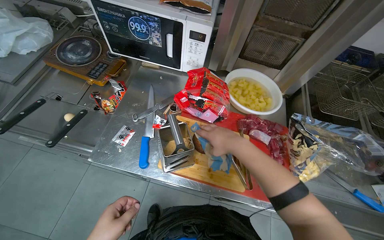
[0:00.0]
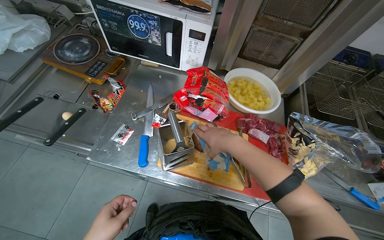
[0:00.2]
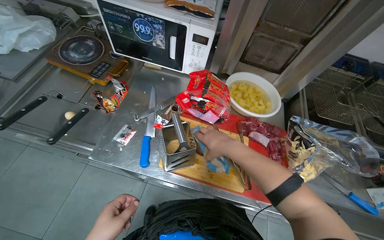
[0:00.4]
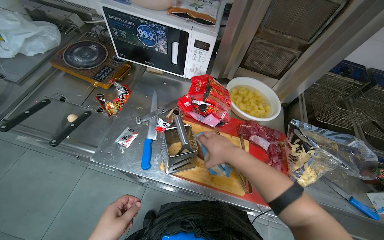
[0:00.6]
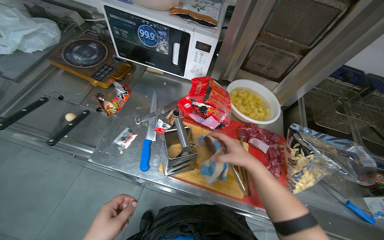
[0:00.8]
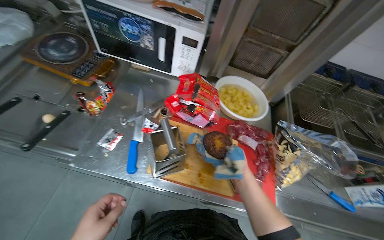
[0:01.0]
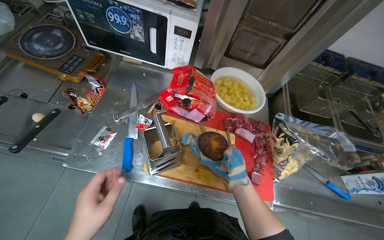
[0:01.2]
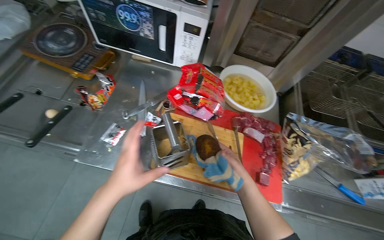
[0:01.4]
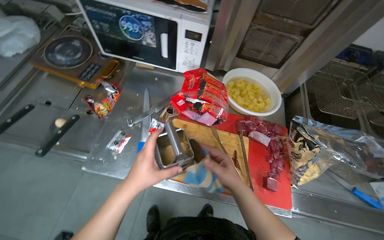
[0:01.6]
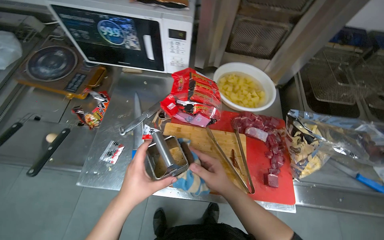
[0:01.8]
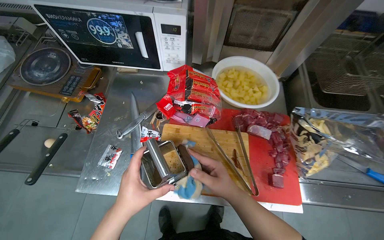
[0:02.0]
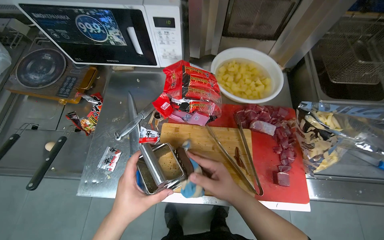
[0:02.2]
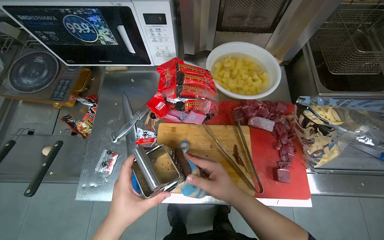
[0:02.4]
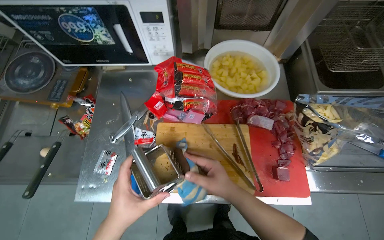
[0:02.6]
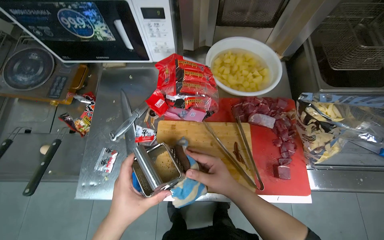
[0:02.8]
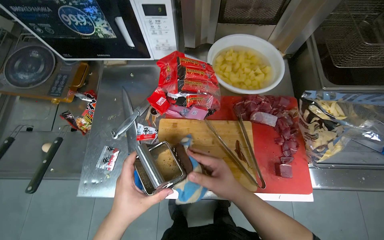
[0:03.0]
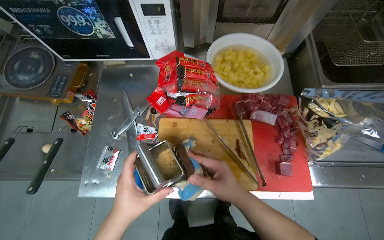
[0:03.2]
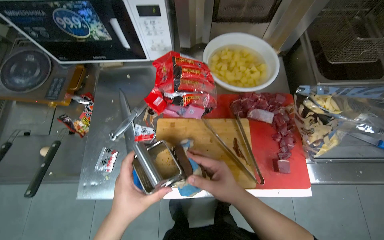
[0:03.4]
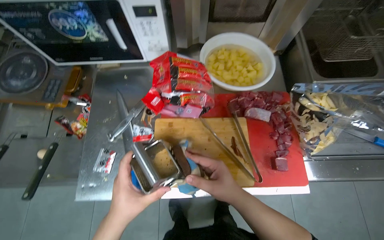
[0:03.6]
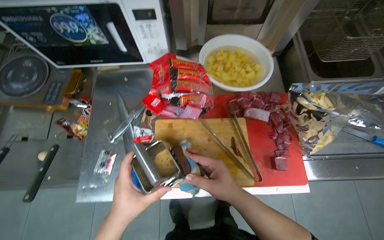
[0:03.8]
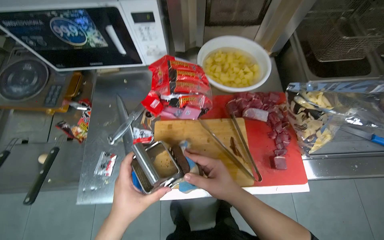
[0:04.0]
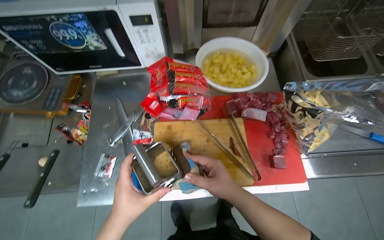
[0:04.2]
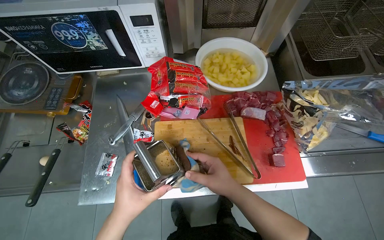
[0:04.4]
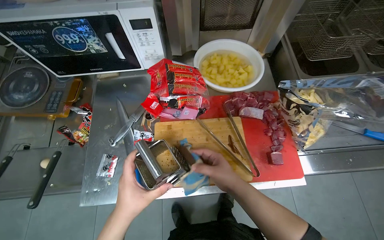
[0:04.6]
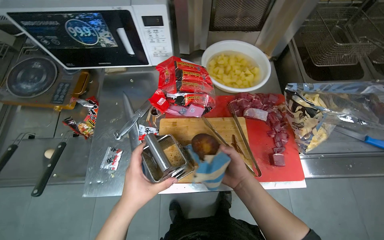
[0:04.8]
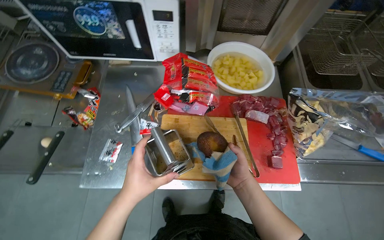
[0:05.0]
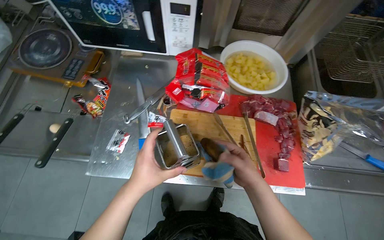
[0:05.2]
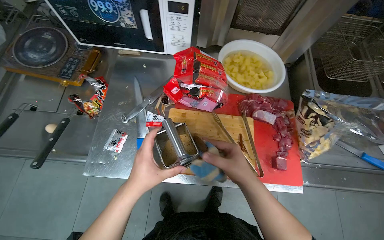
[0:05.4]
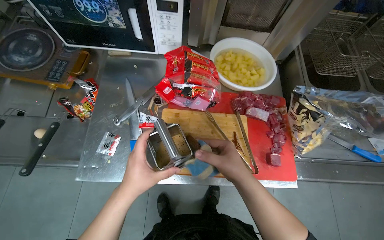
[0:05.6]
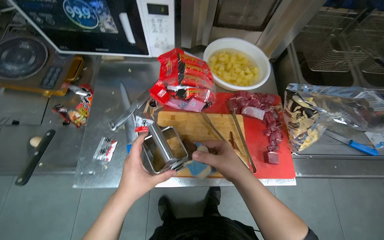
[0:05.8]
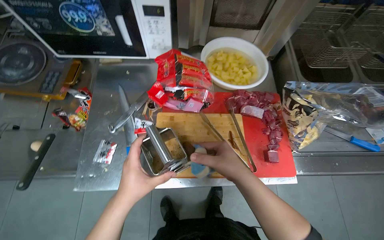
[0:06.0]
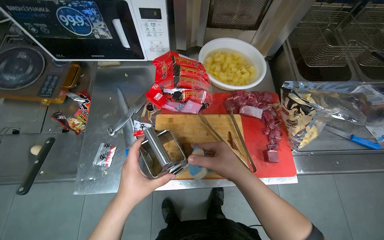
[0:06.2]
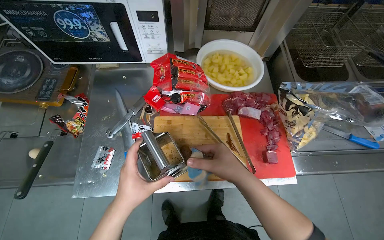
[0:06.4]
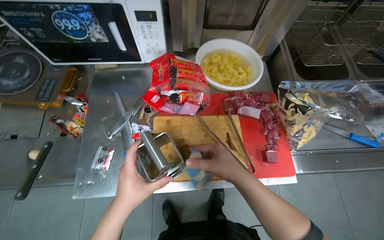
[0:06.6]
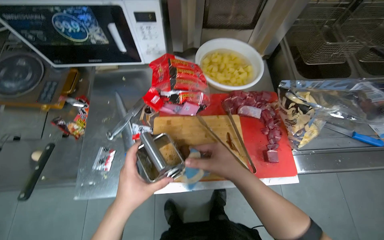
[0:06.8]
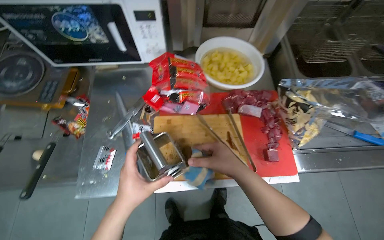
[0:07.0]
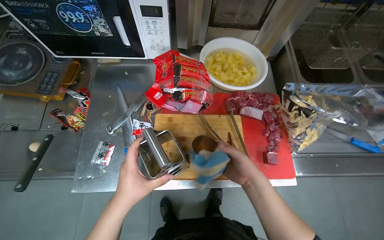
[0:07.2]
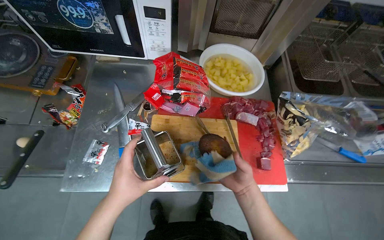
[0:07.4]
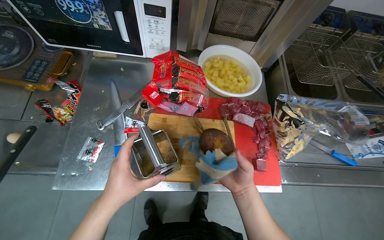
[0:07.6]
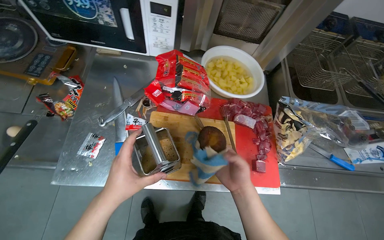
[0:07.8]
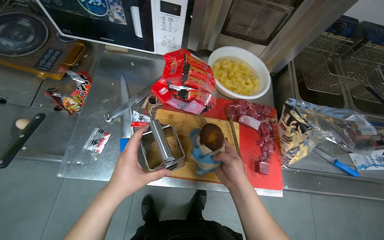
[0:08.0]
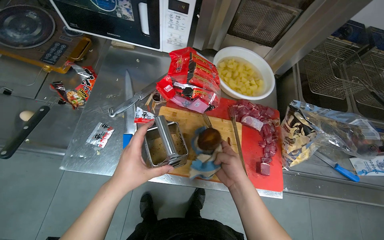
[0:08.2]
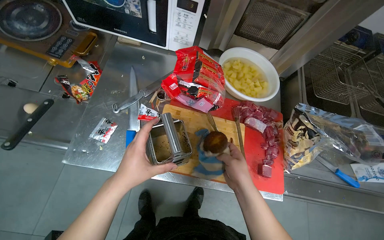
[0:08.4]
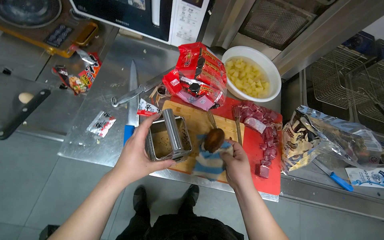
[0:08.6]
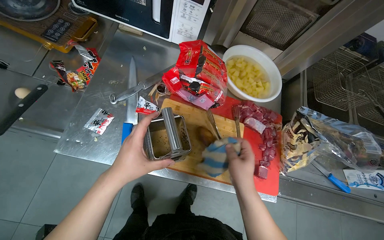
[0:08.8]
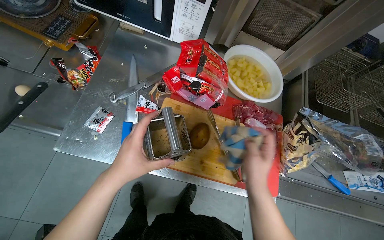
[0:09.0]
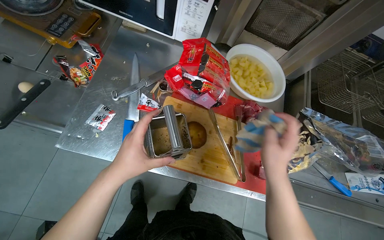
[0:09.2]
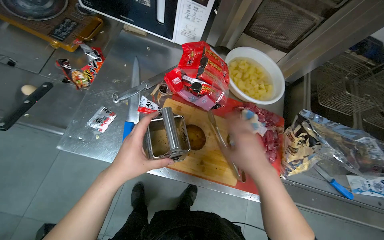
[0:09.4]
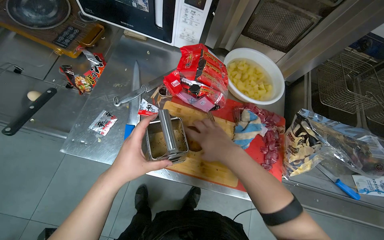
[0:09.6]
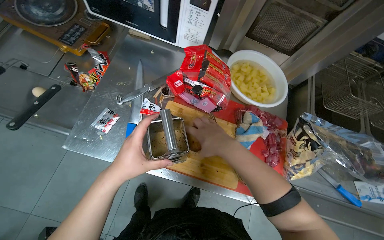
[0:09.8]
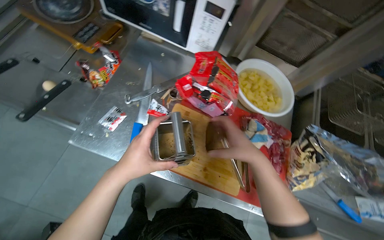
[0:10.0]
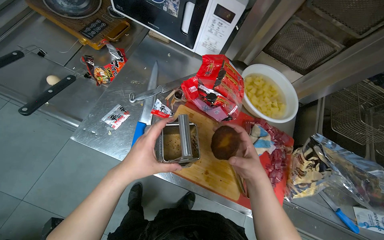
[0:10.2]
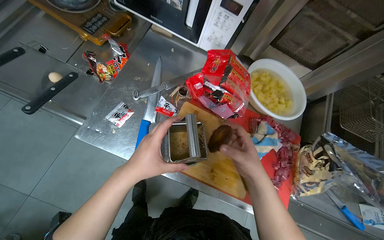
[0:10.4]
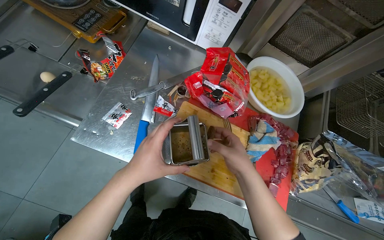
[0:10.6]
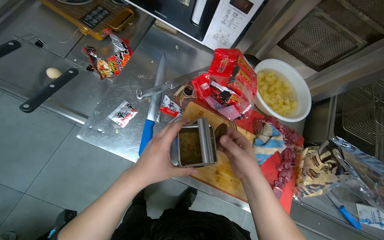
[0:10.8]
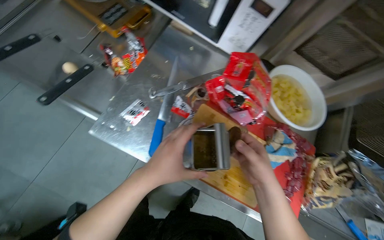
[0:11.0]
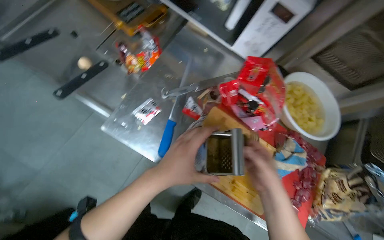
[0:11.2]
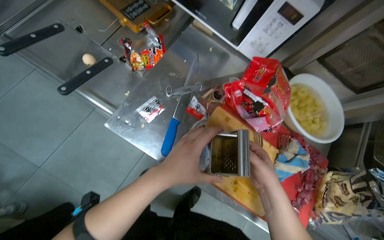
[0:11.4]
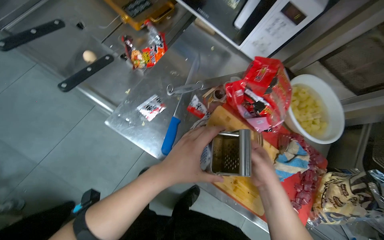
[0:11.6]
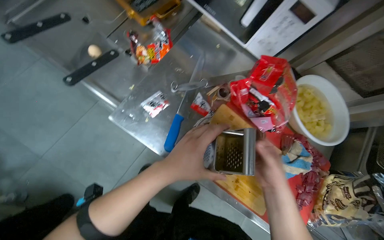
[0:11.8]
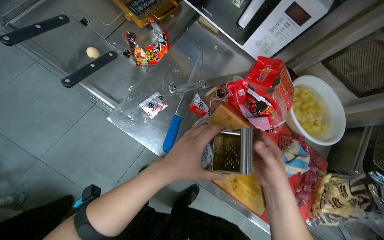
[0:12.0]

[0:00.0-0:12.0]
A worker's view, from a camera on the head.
Job: preparing food.
The whole recording: Grating food with a grater. The worker grates a round food item using a metal grater.
0:00.0 to 0:01.6: The right hand travels down the picture by about 10 cm.
0:03.0 to 0:04.4: The hands are busy where they are.
0:04.4 to 0:06.0: The right hand goes farther from the camera and returns, roughly 10 cm each way.
0:06.0 to 0:07.6: The right hand goes roughly 10 cm farther from the camera.
0:07.6 to 0:09.0: The right hand travels nearer to the camera by approximately 10 cm.
0:10.4 to 0:12.0: The hands work in one place, with small movements.

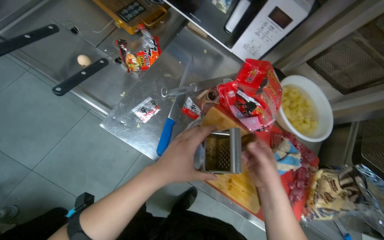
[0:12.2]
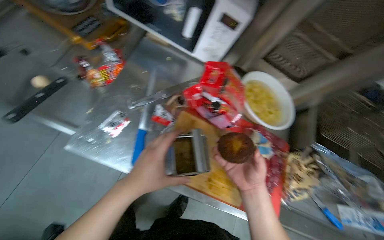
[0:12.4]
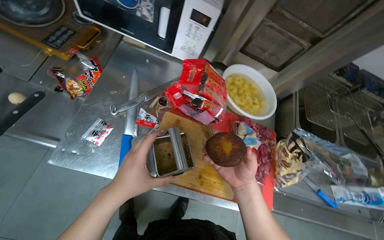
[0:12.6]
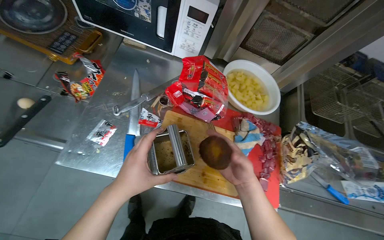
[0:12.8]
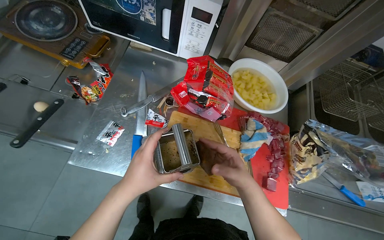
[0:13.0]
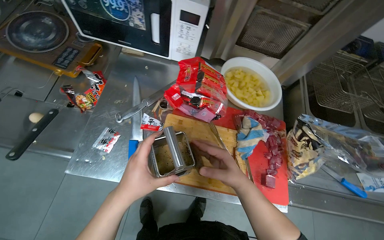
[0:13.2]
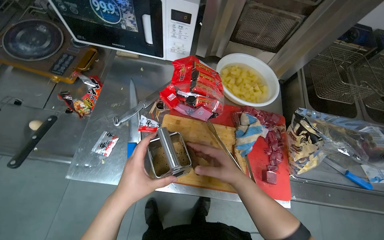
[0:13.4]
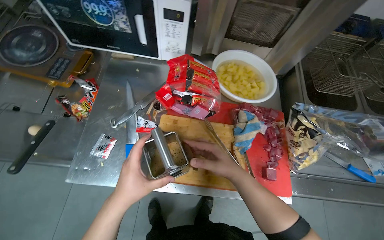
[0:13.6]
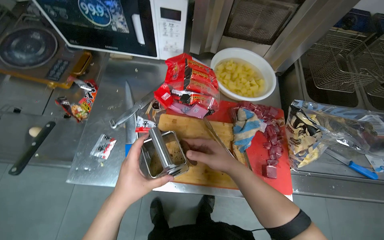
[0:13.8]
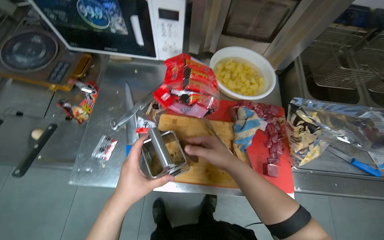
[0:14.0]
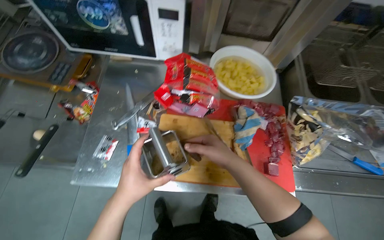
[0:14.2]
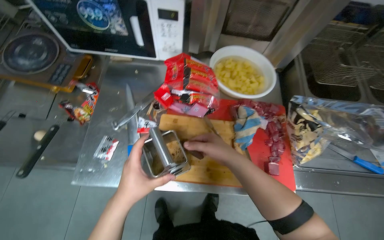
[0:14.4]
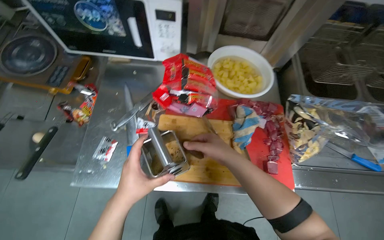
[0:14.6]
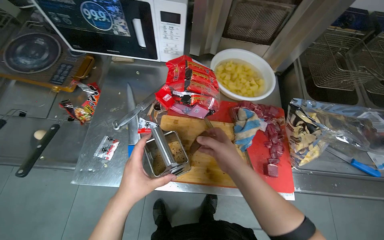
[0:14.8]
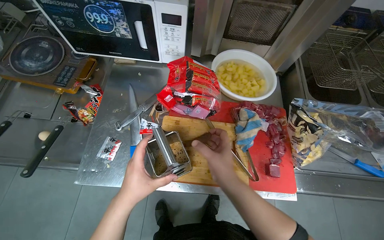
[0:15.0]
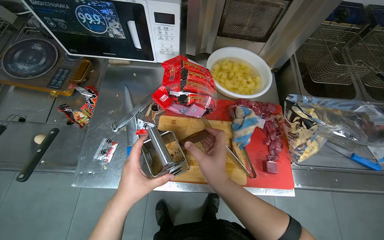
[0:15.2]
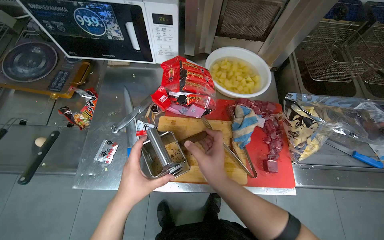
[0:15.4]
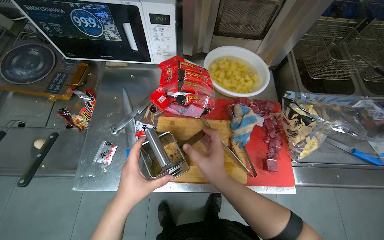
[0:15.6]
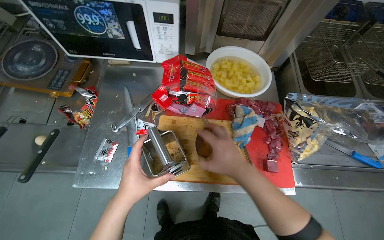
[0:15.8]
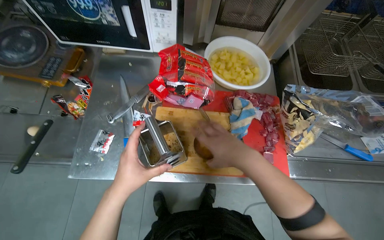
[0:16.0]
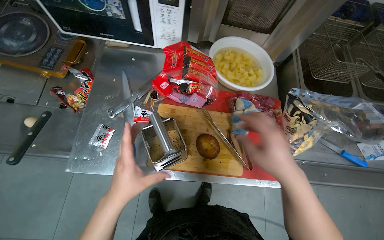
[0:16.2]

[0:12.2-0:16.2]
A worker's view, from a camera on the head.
Job: preparing food.
The whole recording: Grating food with a grater. The worker grates a round food item using a metal grater.
0:12.2 to 0:13.6: Everything in view rotates approximately 25 degrees counterclockwise.
0:13.6 to 0:14.8: The hands are busy where they are.
0:14.8 to 0:16.2: The right hand moves nearer to the camera and to the right, about 15 cm.

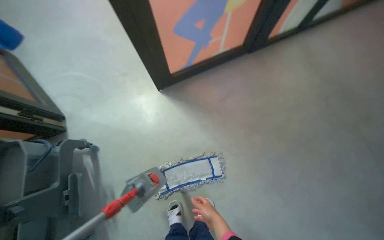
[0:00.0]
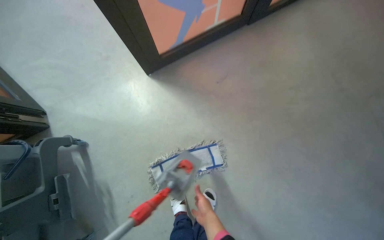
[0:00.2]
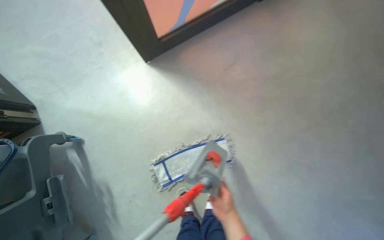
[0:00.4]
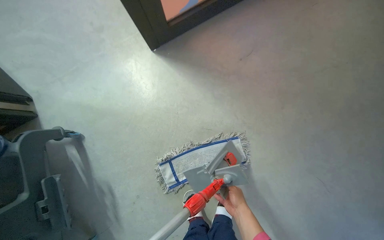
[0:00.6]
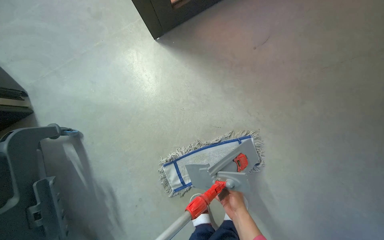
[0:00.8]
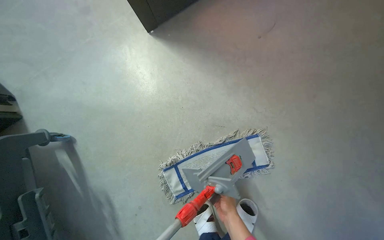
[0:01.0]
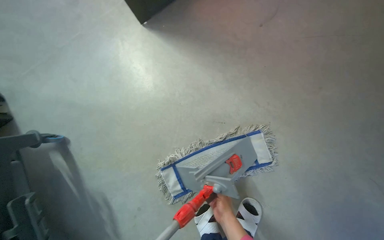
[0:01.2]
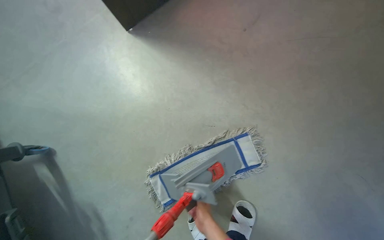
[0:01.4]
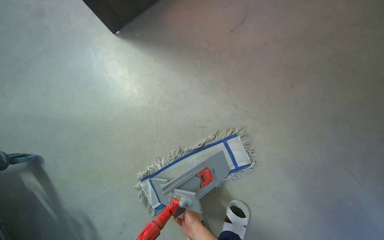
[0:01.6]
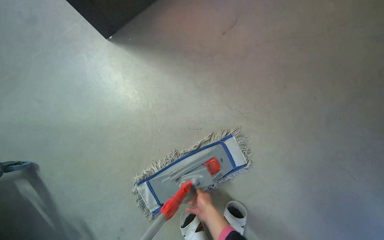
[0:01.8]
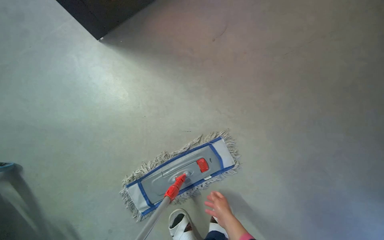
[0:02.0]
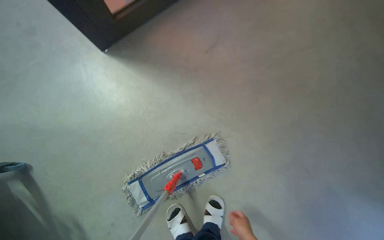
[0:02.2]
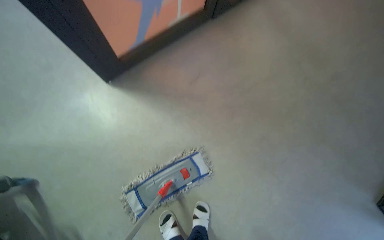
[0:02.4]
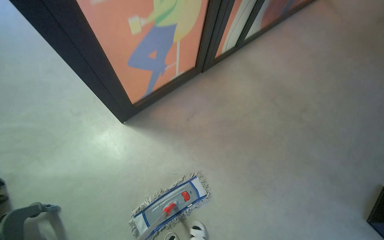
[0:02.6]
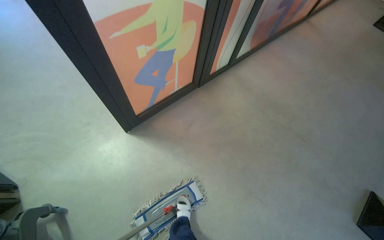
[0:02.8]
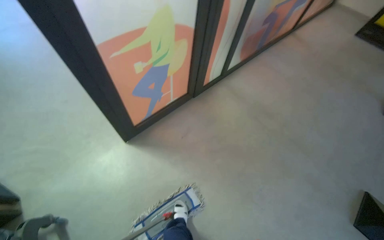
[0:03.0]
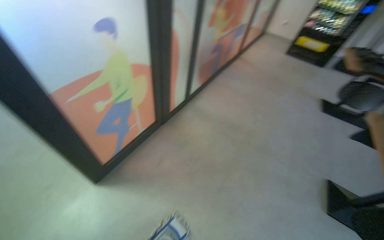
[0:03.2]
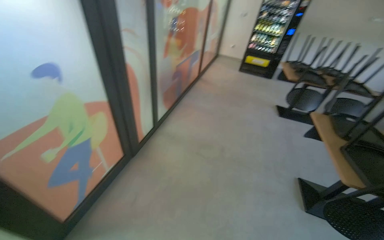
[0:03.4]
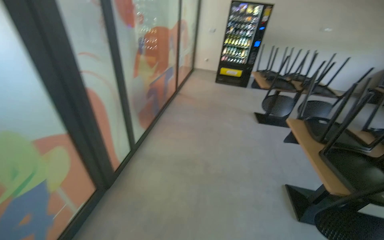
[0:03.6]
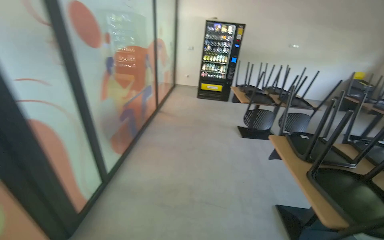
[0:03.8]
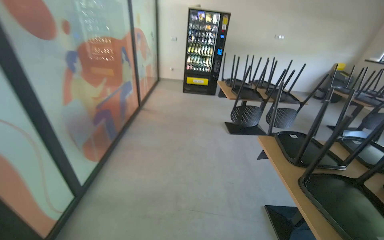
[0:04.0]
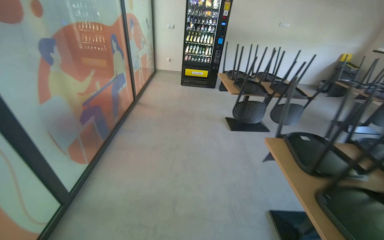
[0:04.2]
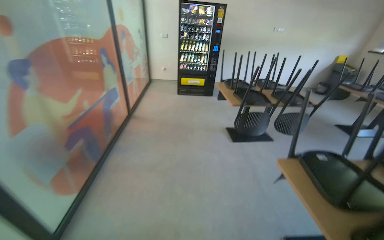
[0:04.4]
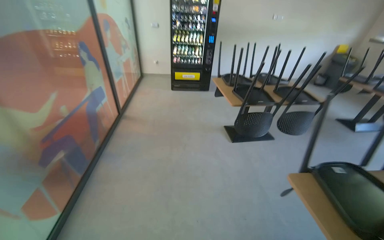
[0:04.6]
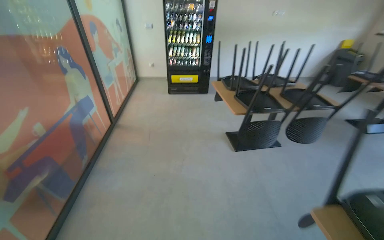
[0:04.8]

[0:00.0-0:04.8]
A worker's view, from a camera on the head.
Job: mopping floor.
The whole recording: Mopping kitchen floor. The worker mops the kitchen floor with a flat mop, moving around furniture and opening a sliding door to continue the task.
0:00.0 to 0:01.6: The camera is carried about 50 cm. The view tilts approximately 10 degrees downward.
0:01.6 to 0:03.2: The camera is carried about 70 cm. The wearer looks roughly 25 degrees further to the right. The wearer looks some 40 degrees further upward.
0:03.2 to 0:04.8: The camera is carried some 1.5 m. The wearer looks about 40 degrees further to the right.
